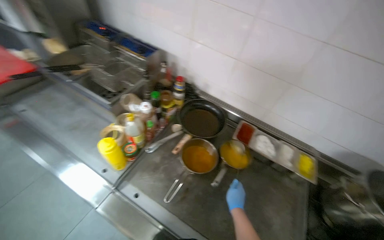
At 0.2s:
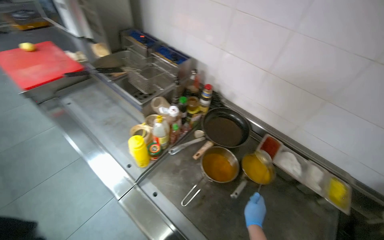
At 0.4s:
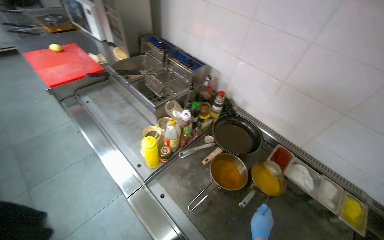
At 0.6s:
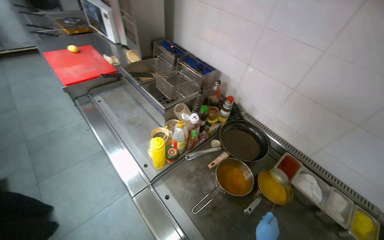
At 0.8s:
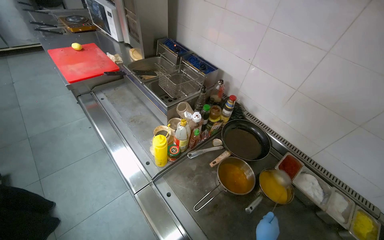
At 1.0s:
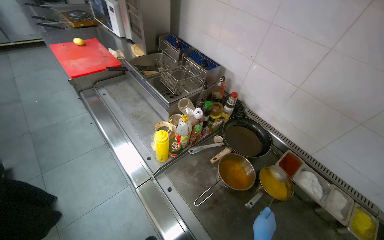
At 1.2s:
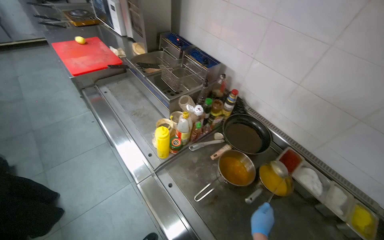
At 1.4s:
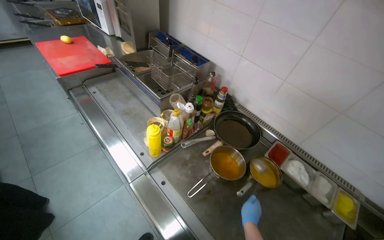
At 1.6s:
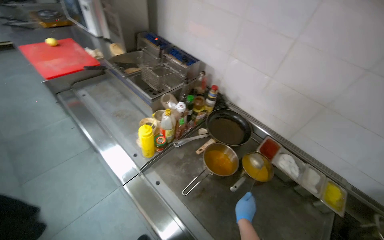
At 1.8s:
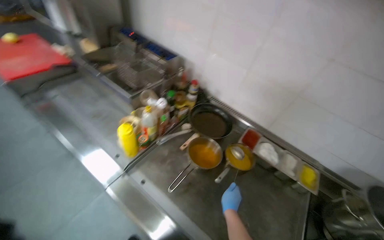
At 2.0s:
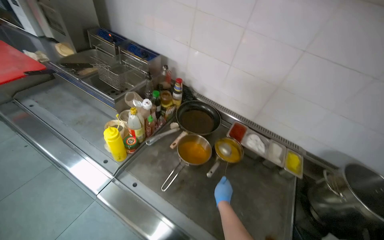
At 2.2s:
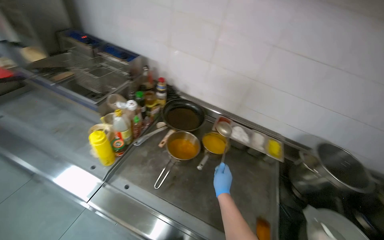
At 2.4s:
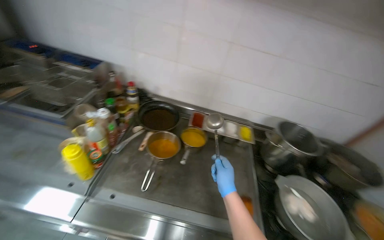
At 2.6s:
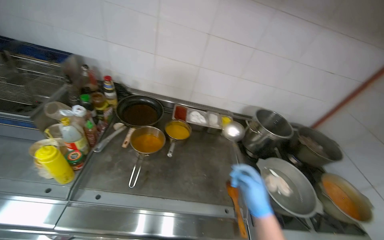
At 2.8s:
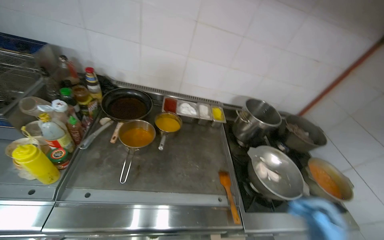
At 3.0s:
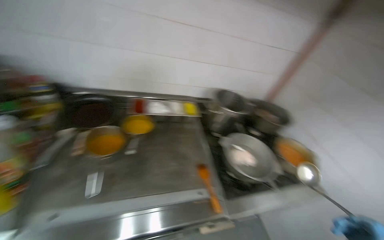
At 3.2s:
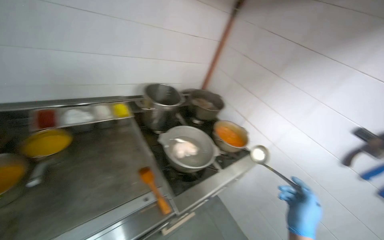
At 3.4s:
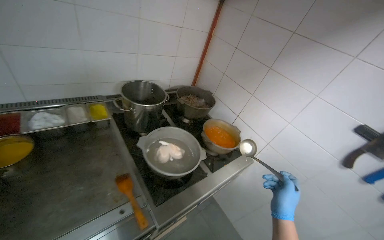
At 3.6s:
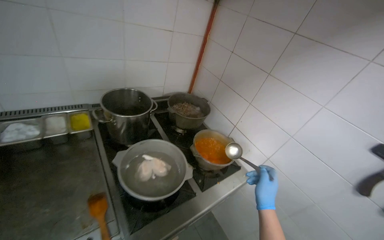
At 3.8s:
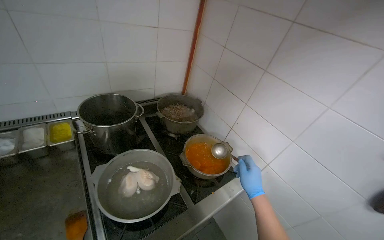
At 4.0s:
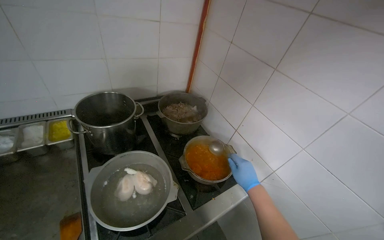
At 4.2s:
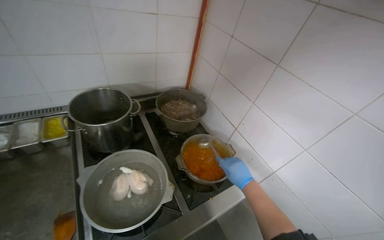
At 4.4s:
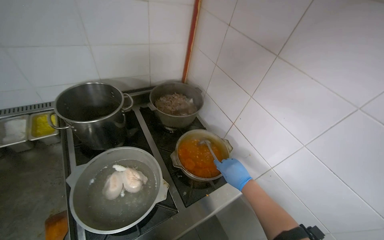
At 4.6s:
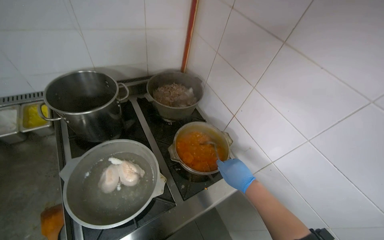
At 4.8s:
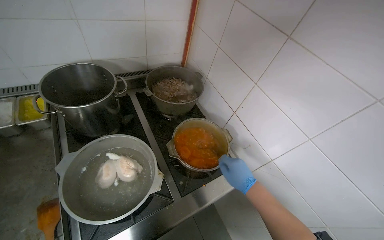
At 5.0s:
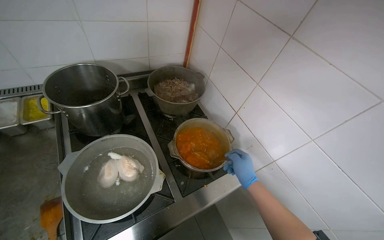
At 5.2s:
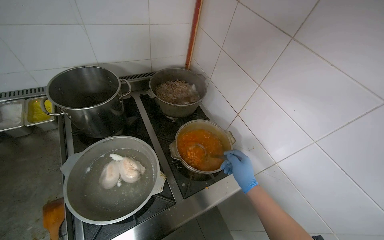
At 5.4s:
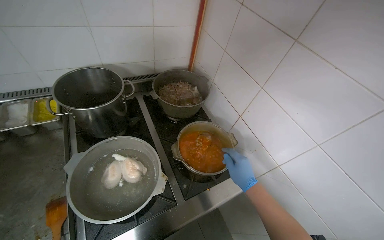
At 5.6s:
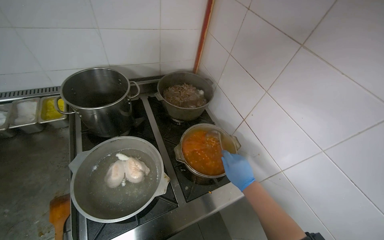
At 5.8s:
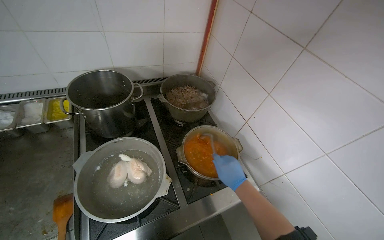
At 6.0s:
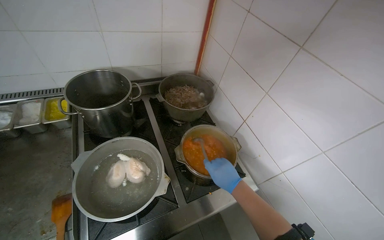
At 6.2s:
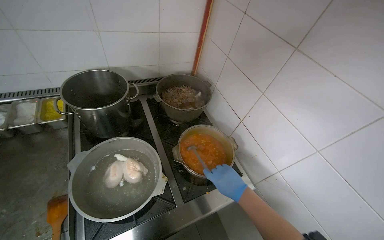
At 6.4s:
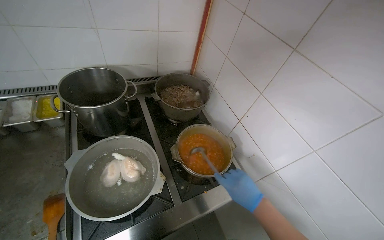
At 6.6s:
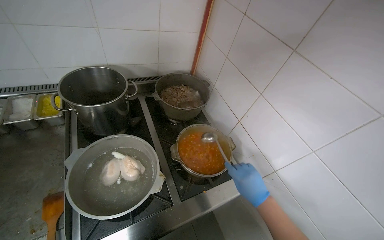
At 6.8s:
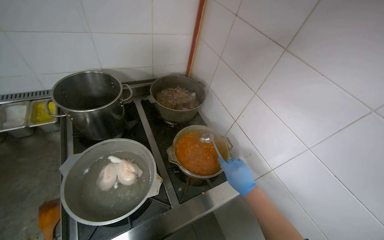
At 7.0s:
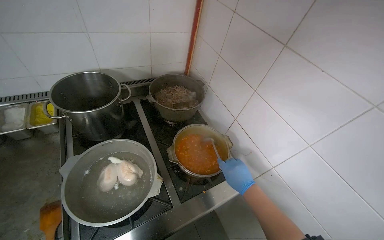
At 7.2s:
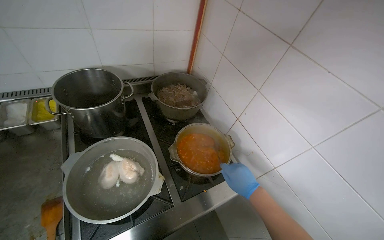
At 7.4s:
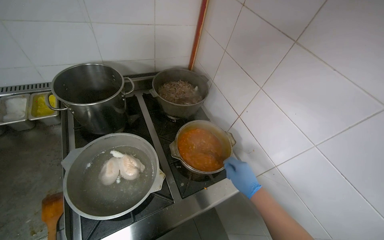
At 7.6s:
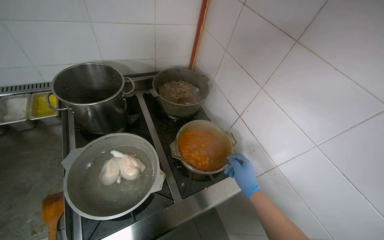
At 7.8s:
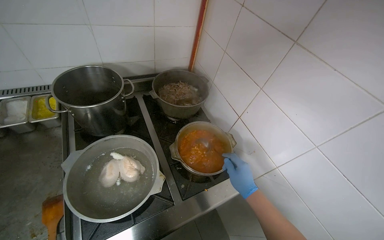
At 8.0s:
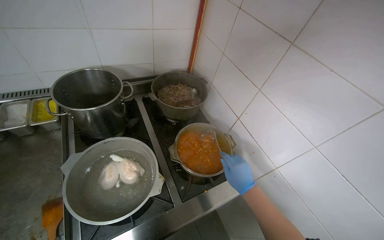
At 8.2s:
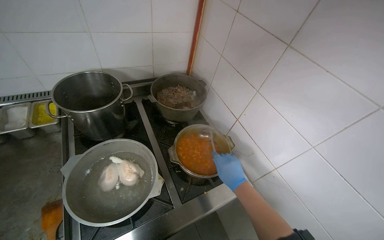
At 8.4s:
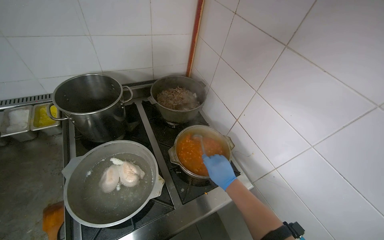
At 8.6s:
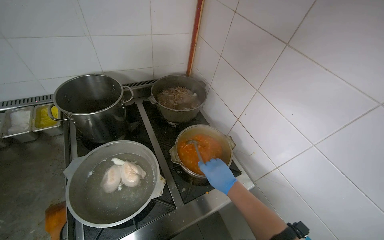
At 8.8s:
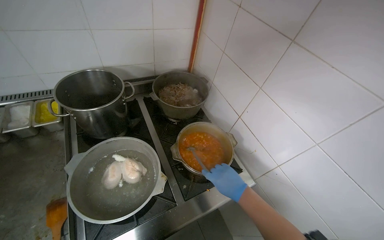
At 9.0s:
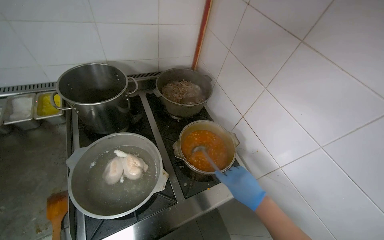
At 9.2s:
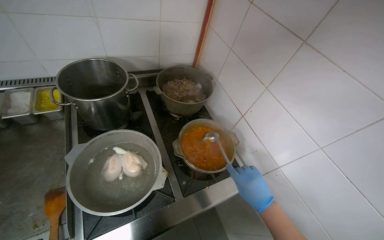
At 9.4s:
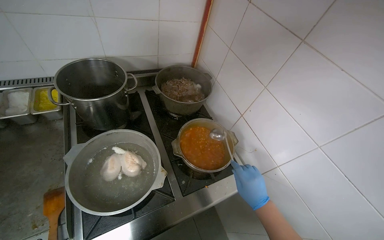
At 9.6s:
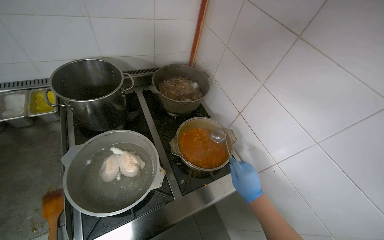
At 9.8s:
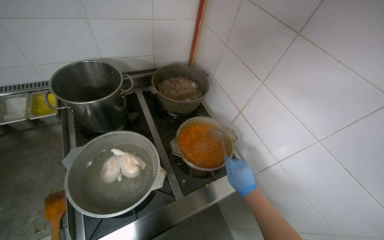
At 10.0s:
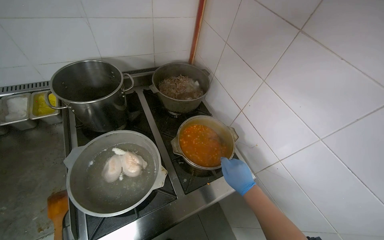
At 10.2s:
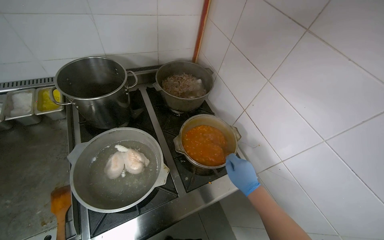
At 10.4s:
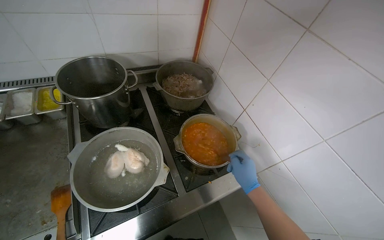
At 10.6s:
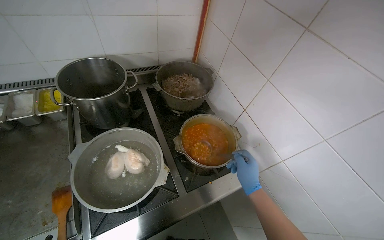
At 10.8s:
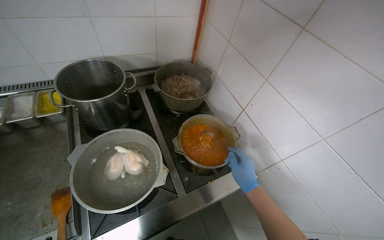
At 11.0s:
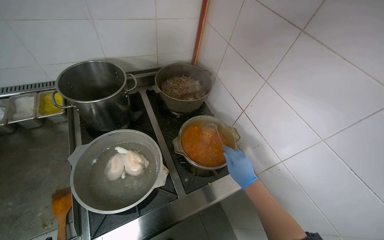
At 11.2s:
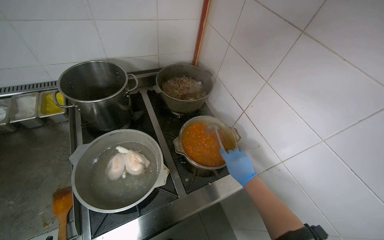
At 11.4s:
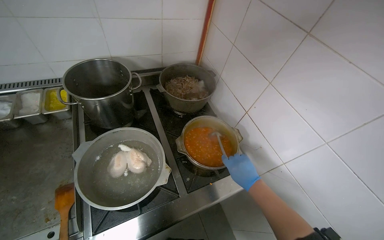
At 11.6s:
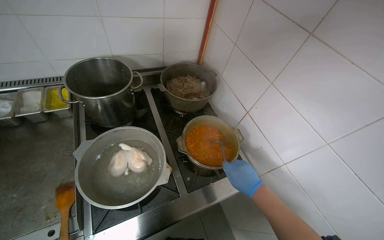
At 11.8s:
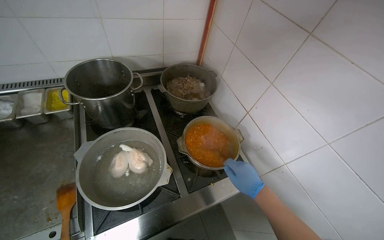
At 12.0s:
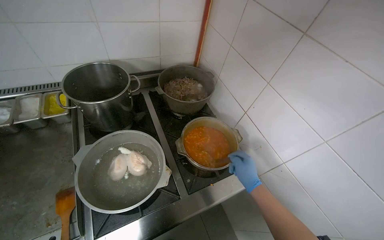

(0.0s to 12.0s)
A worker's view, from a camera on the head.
Job: preparing food.
The whole recording: Stirring meal with ladle. The worker stirs the meal with a ladle.
1.6s - 3.0s: The head turns to the right by about 55 degrees.
3.0s - 4.4s: The wearer moves roughly 70 cm.
6.0s - 7.6s: The camera travels approximately 2.5 m. The wearer looks approximately 50 degrees further to the right. The wearer looks about 20 degrees further downward.
7.6s - 9.0s: The right hand goes roughly 10 cm nearer to the camera.
9.0s - 10.4s: The right hand moves farther from the camera, approximately 10 cm.

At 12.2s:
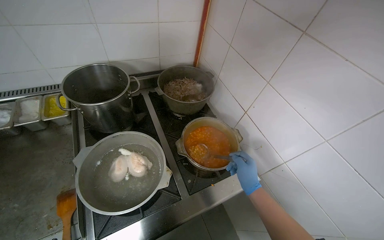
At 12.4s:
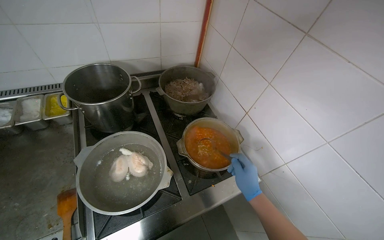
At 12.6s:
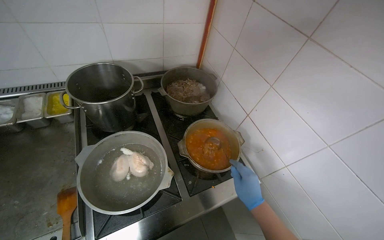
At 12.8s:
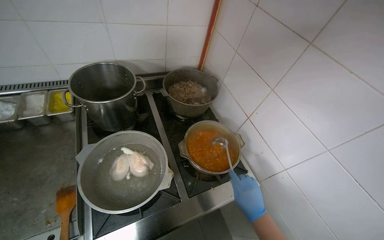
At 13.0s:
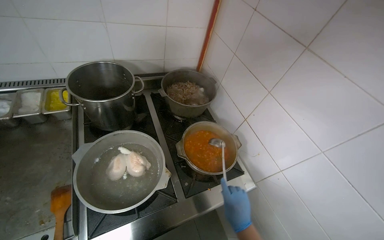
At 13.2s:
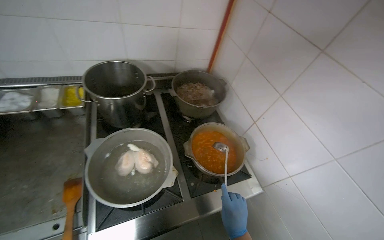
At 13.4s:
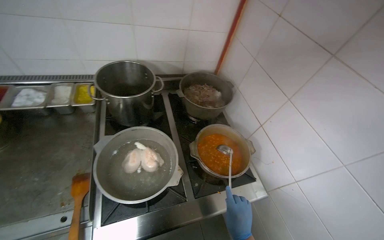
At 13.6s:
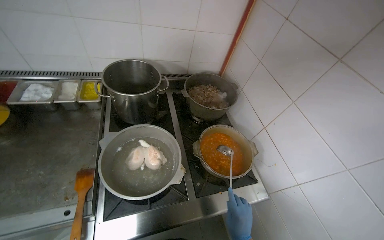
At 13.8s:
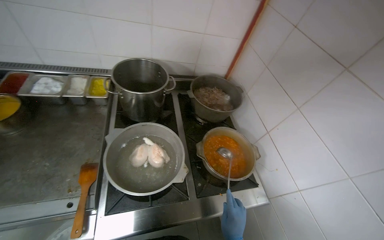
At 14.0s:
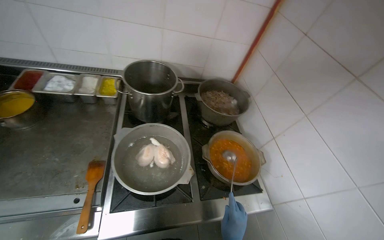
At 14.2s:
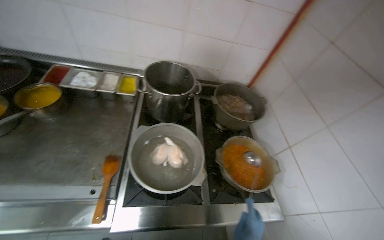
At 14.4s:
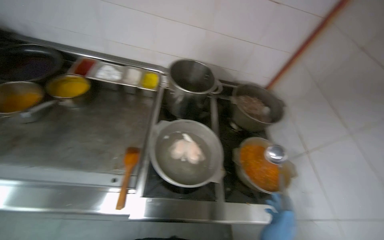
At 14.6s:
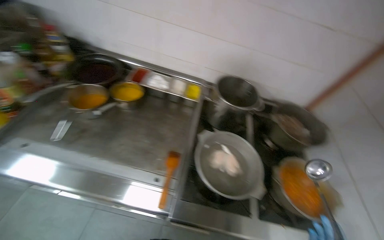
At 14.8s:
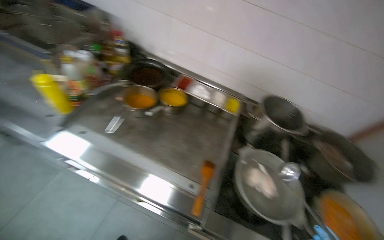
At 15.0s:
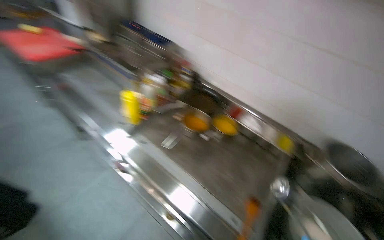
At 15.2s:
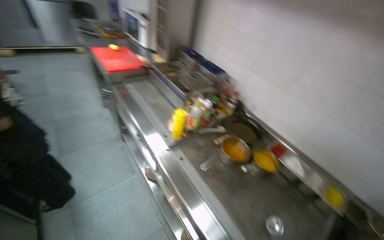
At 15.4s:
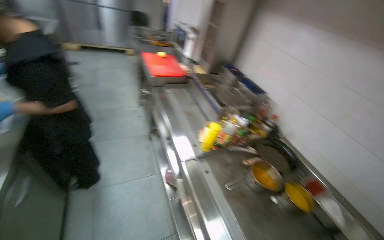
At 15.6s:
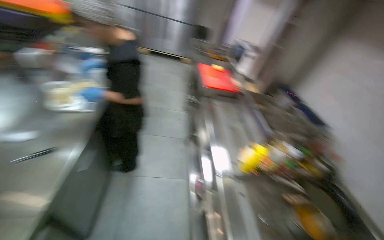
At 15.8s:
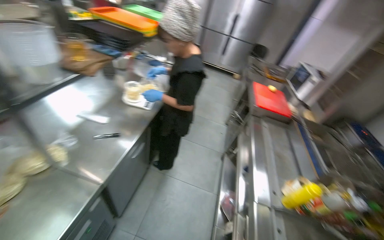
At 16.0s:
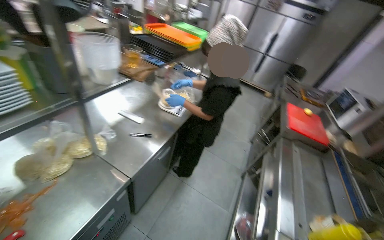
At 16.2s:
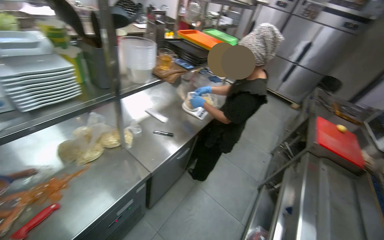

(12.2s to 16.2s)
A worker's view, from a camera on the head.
Job: preparing food.
The whole recording: Stirring meal with ladle. The worker stirs the meal with a ladle.
13.6s - 14.8s: The camera is carried approximately 40 cm. The head turns to the left by about 35 degrees.
14.8s - 16.2s: The camera travels roughly 50 cm. The wearer's head swings roughly 105 degrees to the left. The view tilts about 35 degrees upward.

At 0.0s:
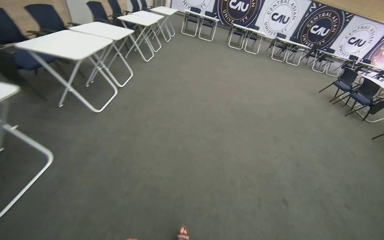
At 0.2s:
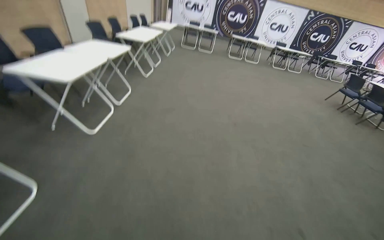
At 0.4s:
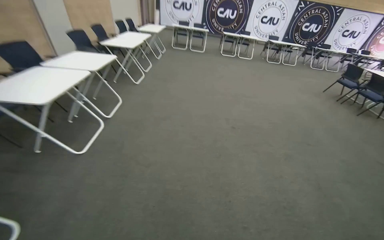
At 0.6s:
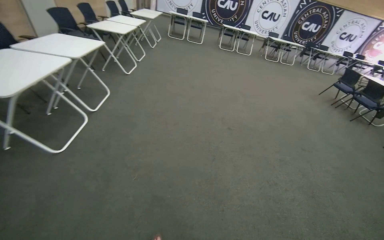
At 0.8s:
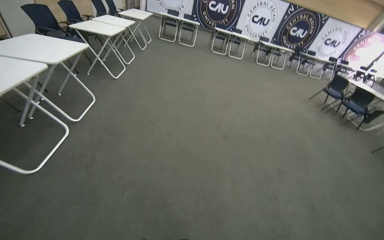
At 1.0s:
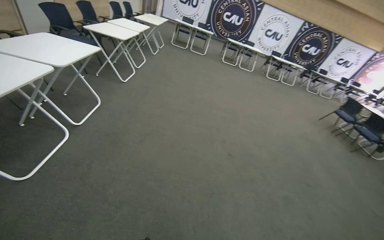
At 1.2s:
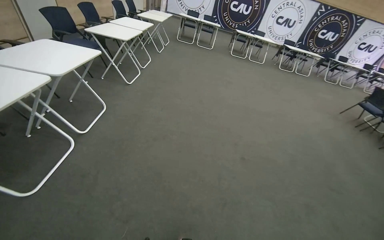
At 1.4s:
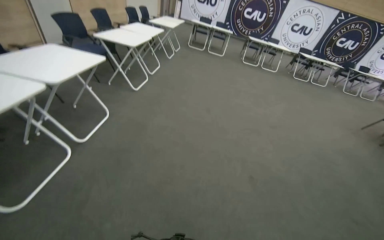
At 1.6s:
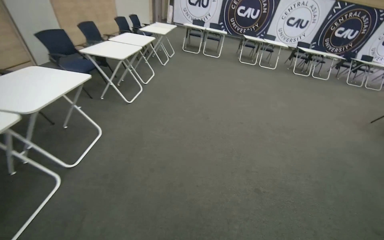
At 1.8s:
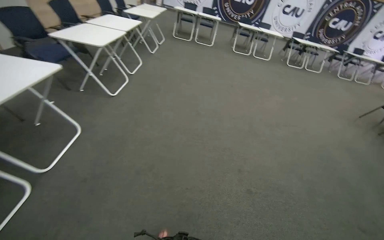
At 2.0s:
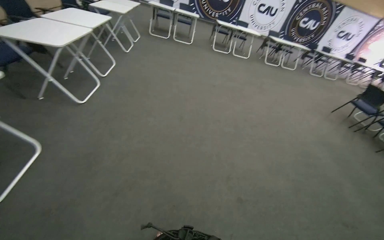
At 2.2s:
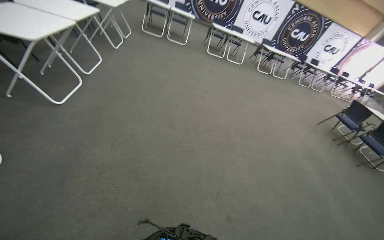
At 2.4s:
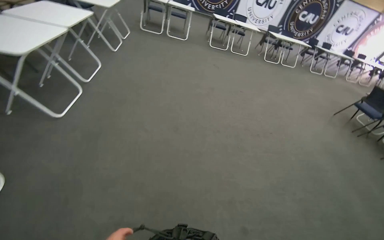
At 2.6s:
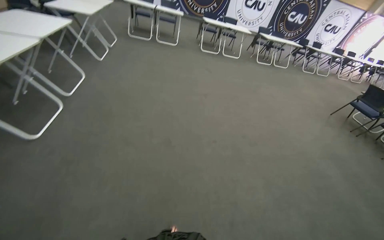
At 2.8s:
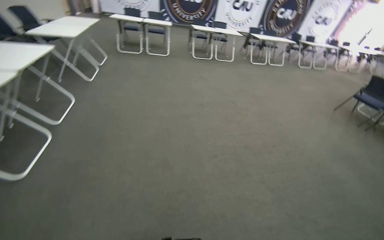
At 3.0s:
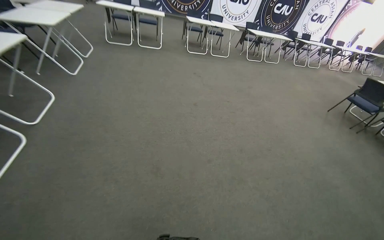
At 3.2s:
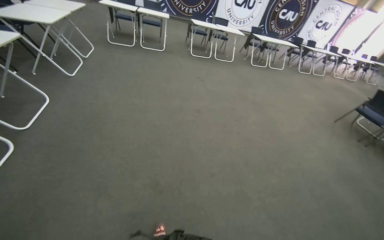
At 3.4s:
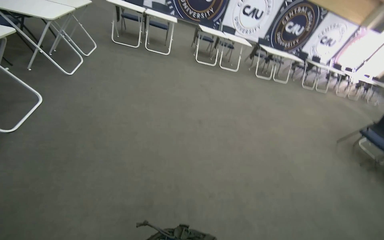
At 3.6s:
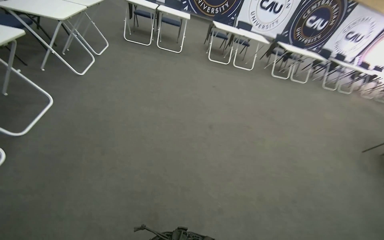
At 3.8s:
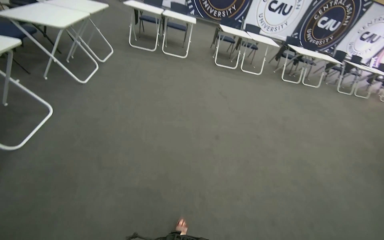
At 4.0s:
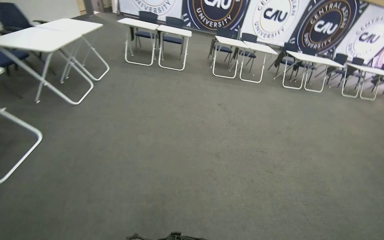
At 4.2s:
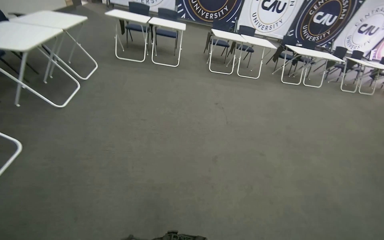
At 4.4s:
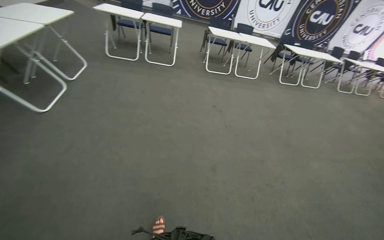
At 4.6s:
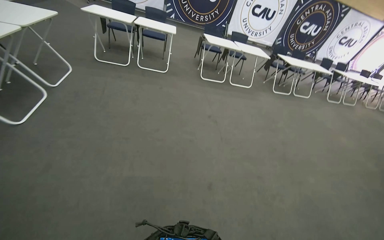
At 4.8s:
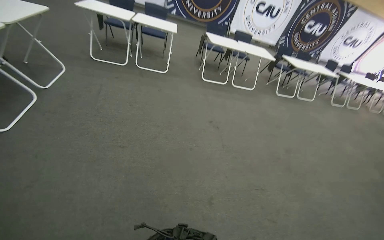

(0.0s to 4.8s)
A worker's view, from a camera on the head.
Job: preparing cleaning supplies.
The whole recording: Assembling duster handle. The worker assembles the duster handle by connecting two parts.
0.0s - 1.6s: The camera is carried roughly 1.5 m.
1.6s - 3.2s: The wearer moves approximately 1.5 m.
3.2s - 4.8s: The head travels some 1.5 m.
